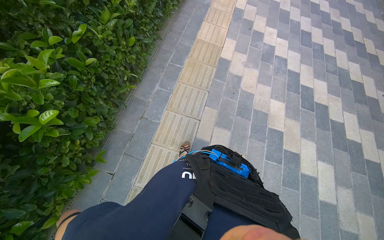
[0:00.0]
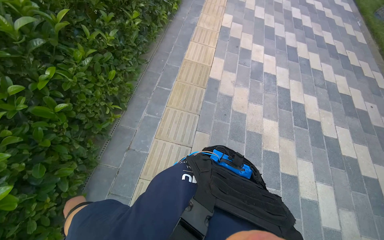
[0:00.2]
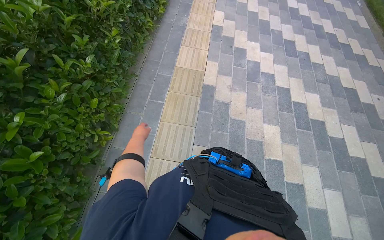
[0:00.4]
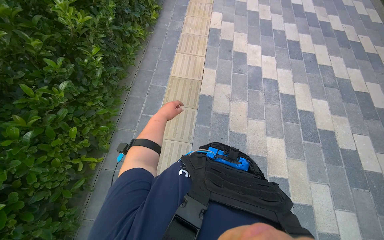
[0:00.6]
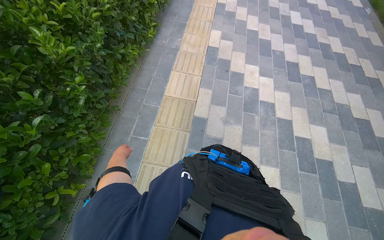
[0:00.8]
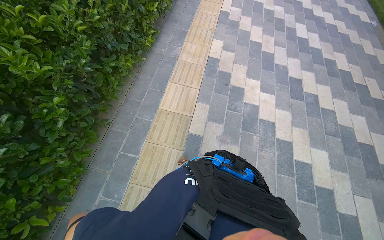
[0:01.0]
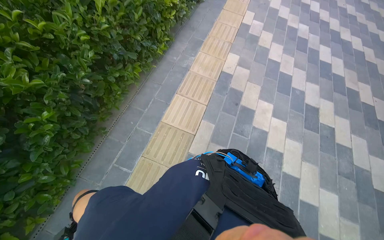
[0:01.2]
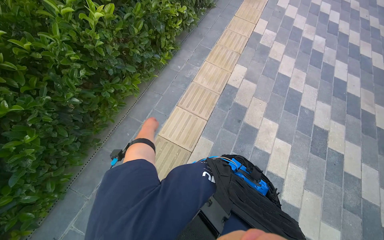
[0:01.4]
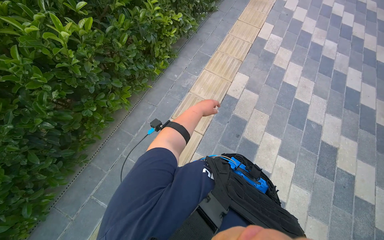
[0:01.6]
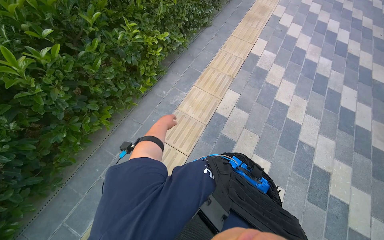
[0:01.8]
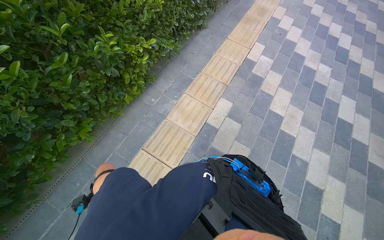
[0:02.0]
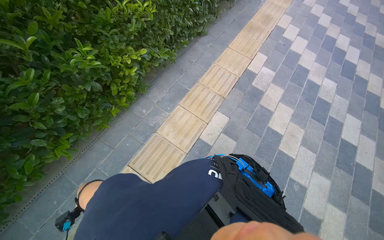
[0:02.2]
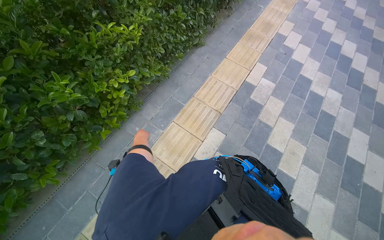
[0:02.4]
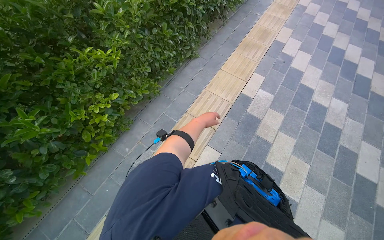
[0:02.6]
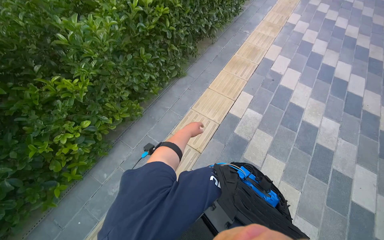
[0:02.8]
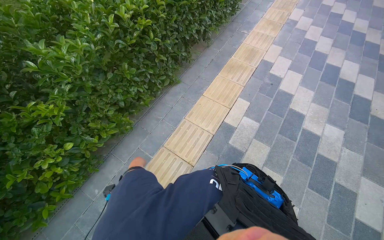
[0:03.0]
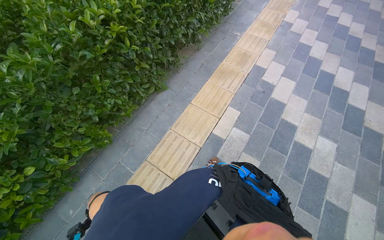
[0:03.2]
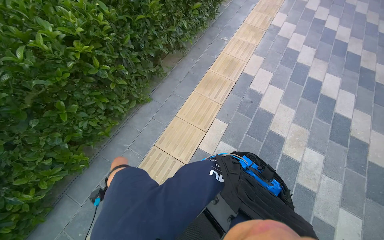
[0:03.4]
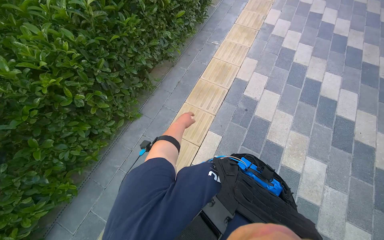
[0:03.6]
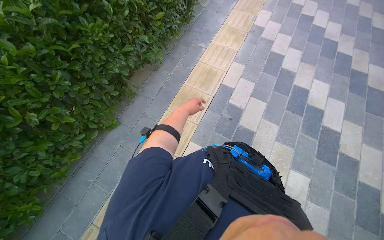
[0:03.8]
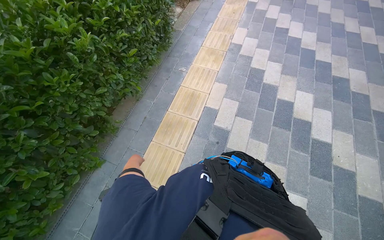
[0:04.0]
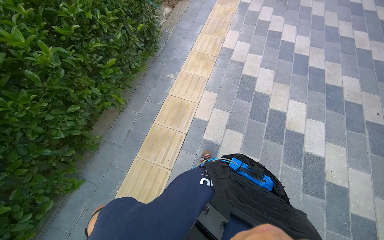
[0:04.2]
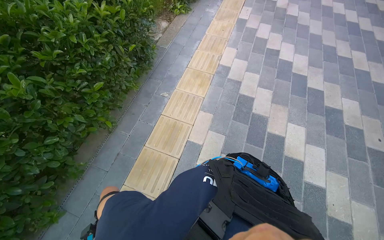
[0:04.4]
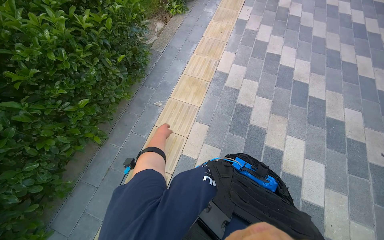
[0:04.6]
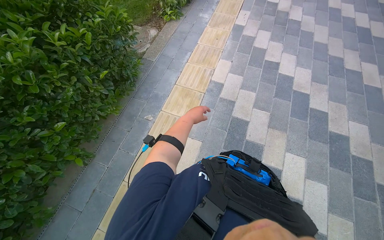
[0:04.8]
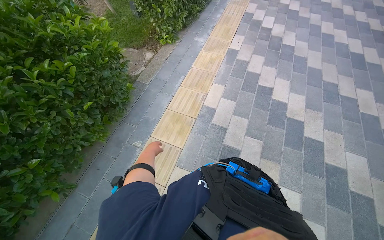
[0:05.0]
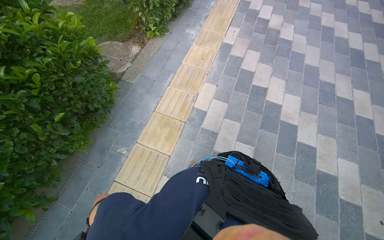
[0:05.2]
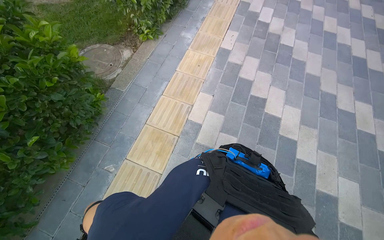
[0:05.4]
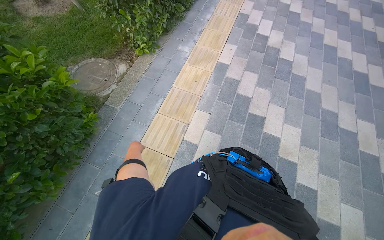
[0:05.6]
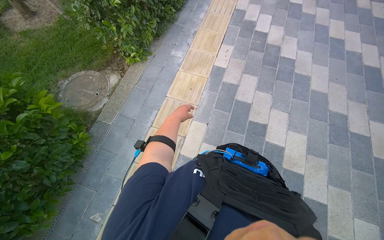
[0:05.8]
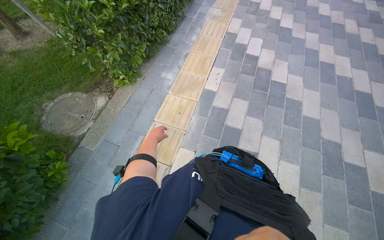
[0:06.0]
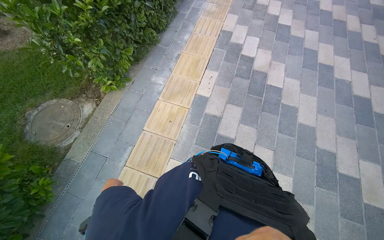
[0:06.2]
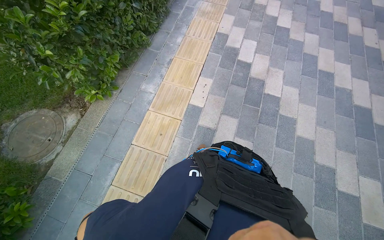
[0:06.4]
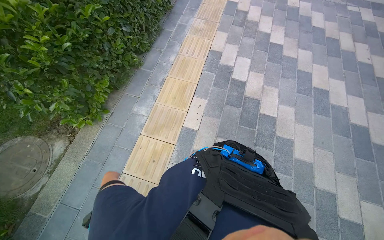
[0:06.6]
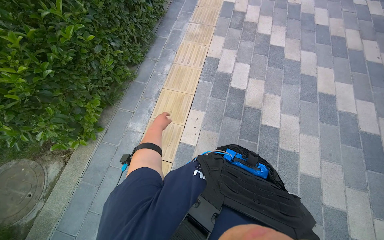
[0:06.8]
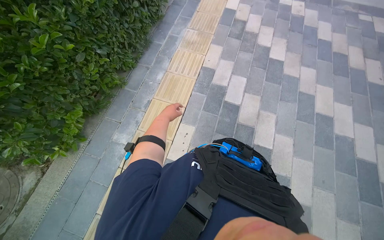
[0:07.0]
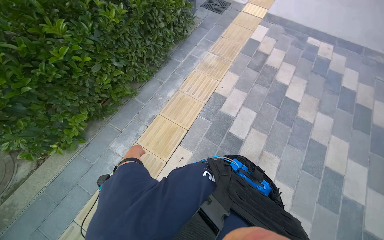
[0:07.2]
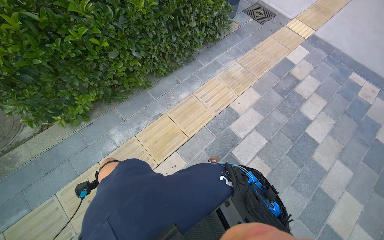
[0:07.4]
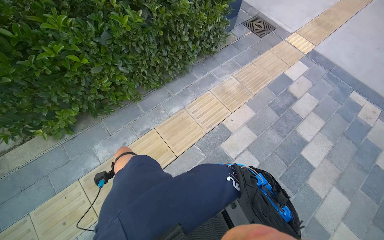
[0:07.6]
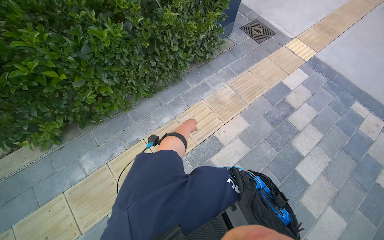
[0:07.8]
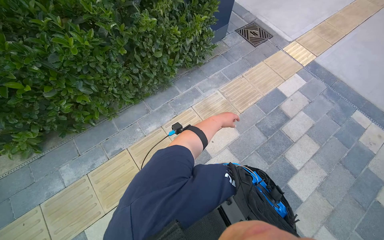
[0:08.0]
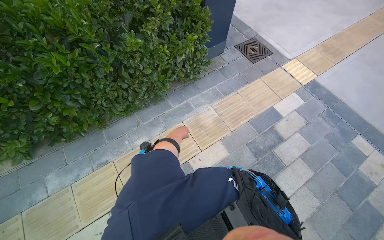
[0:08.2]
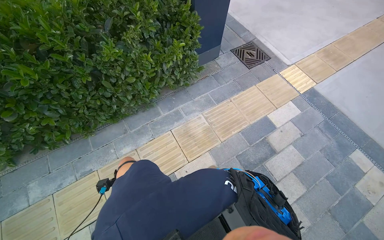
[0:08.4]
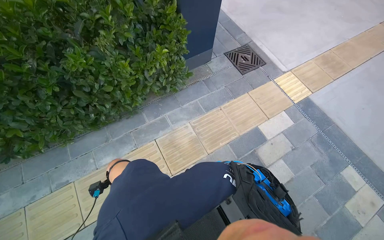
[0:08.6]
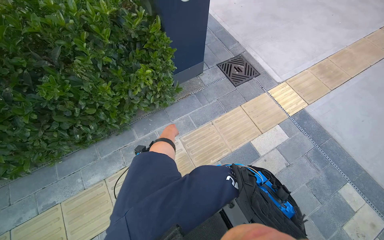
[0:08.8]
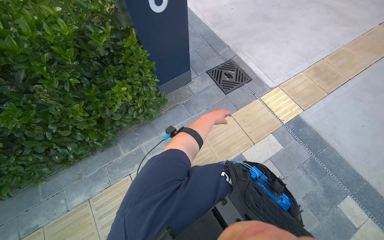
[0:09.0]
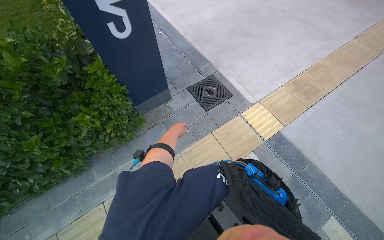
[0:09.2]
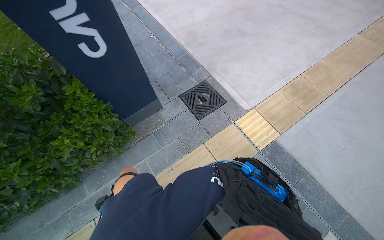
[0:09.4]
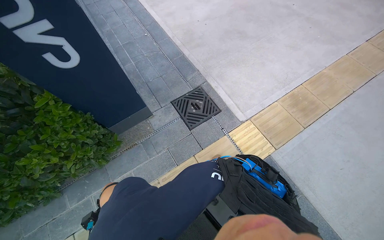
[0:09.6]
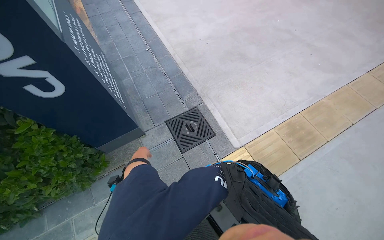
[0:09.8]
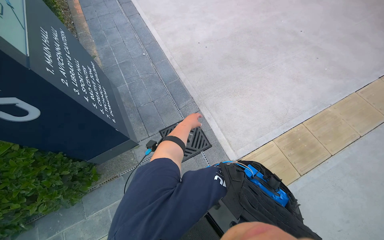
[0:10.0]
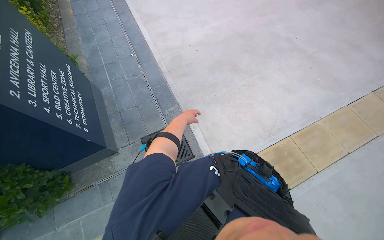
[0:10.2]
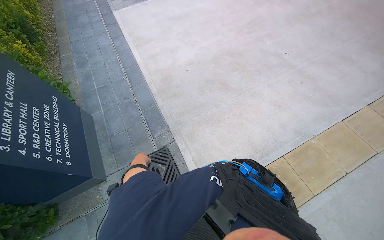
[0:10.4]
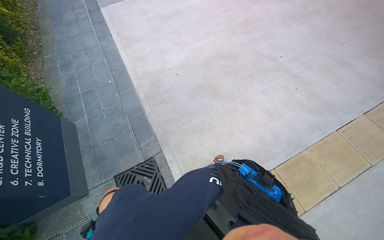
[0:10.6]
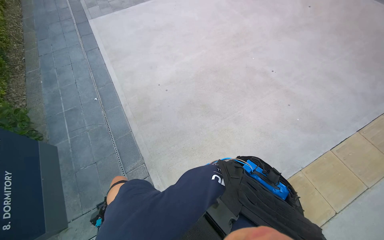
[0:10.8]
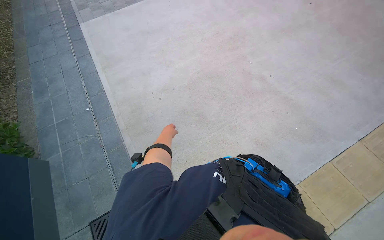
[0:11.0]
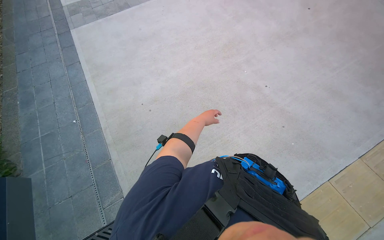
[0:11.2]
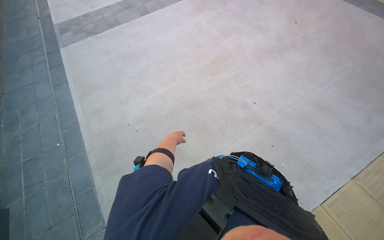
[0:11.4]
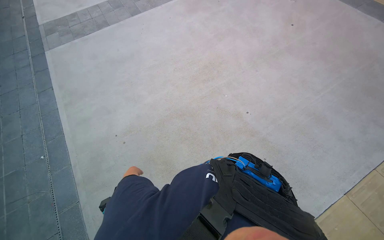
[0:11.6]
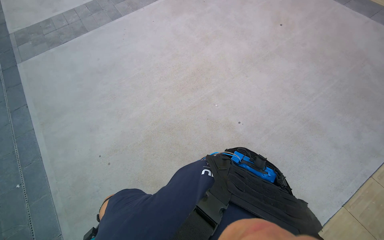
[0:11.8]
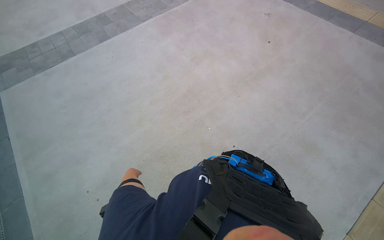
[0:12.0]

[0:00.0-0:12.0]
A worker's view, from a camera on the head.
Job: preparing cleaning supplies.
The whole recording: Walking with cleaning supplies. The worker walks through the building carrying a red bucket of cleaning supplies.
0:00.0 to 0:01.6: The wearer moves approximately 1.5 m.
0:01.6 to 0:03.0: The wearer moves about 1.5 m.
0:03.0 to 0:04.4: The wearer moves approximately 1.5 m.
0:04.4 to 0:06.0: The camera travels roughly 1.5 m.
0:06.0 to 0:07.6: The head travels roughly 1.5 m. The scene rotates clockwise by some 30 degrees.
0:07.6 to 0:09.0: The head travels some 1.5 m.
0:09.0 to 0:10.4: The head travels approximately 1.5 m.
0:10.4 to 0:12.0: The camera is carried about 1.5 m.

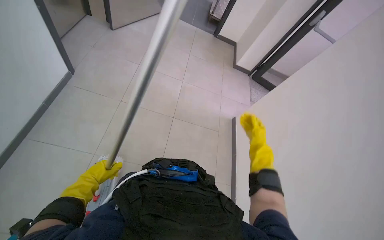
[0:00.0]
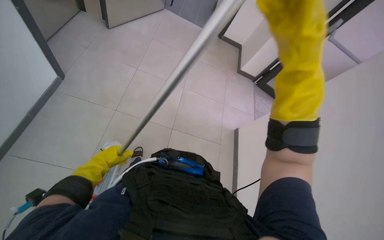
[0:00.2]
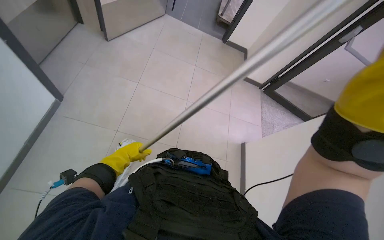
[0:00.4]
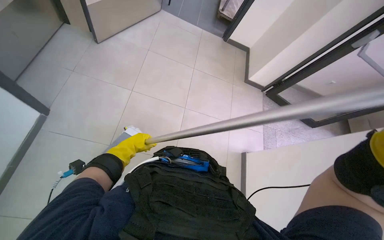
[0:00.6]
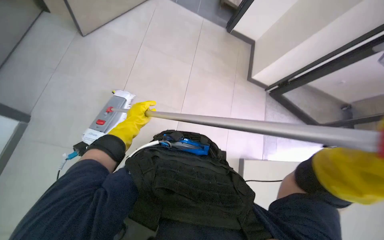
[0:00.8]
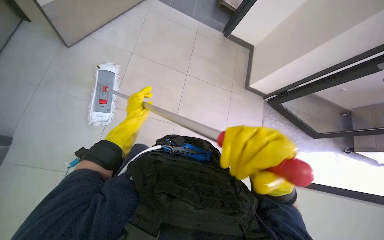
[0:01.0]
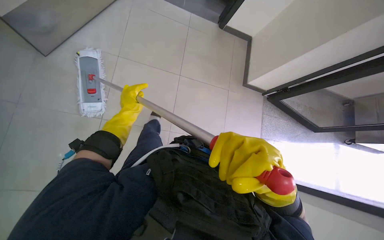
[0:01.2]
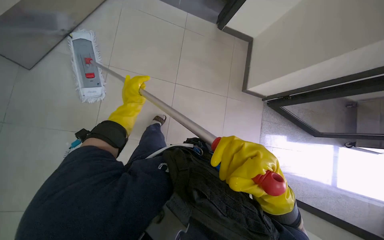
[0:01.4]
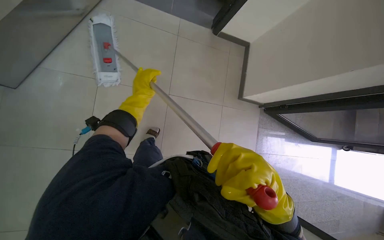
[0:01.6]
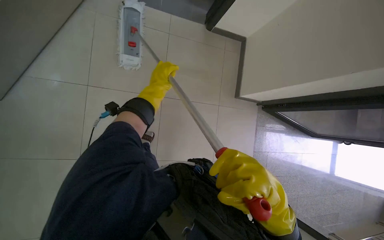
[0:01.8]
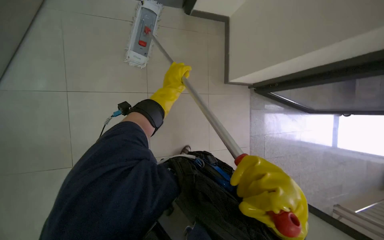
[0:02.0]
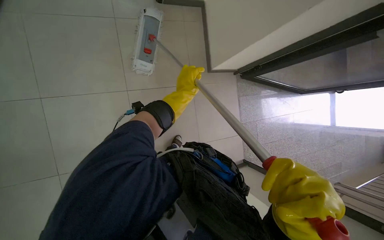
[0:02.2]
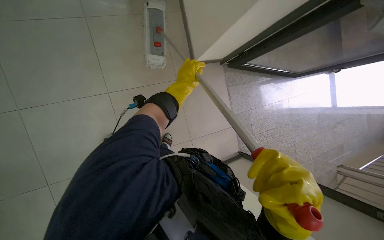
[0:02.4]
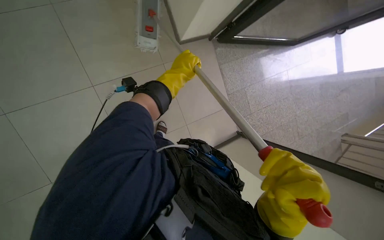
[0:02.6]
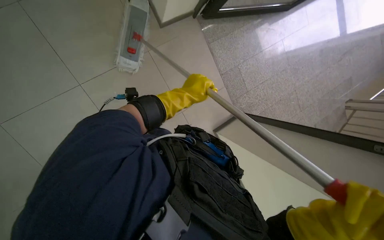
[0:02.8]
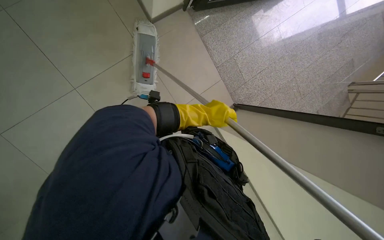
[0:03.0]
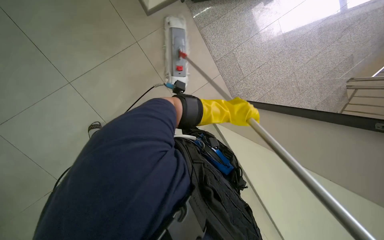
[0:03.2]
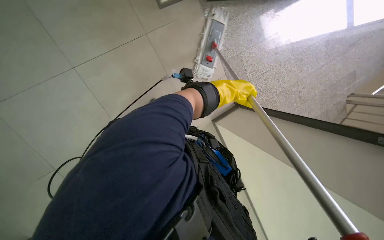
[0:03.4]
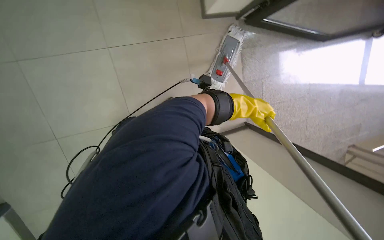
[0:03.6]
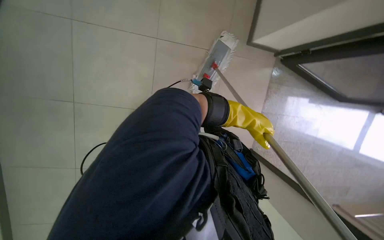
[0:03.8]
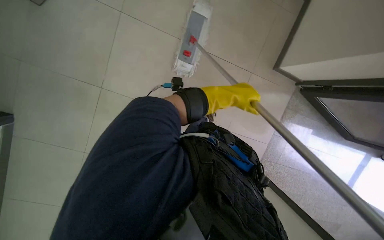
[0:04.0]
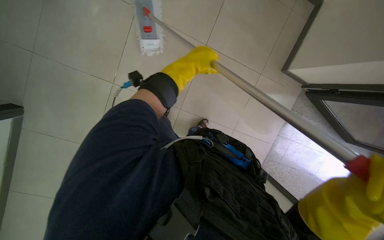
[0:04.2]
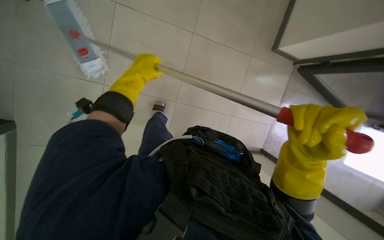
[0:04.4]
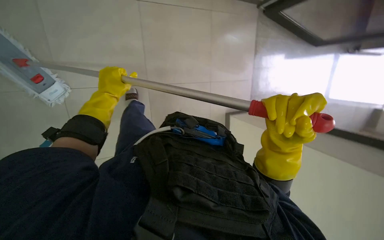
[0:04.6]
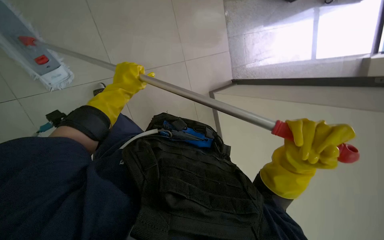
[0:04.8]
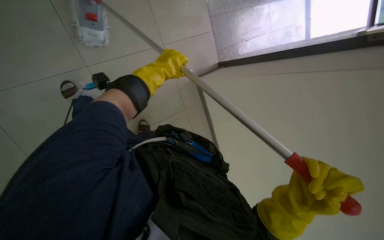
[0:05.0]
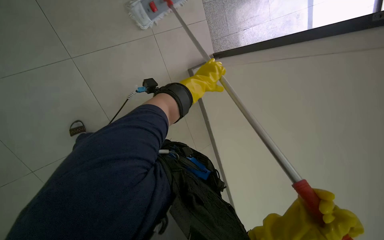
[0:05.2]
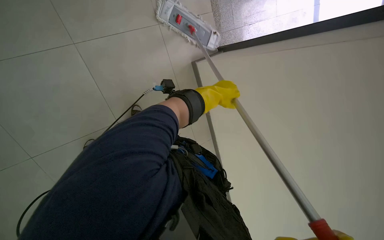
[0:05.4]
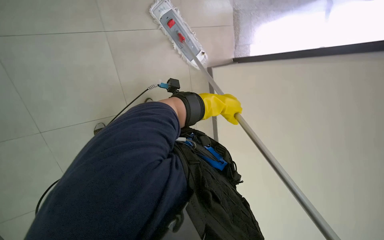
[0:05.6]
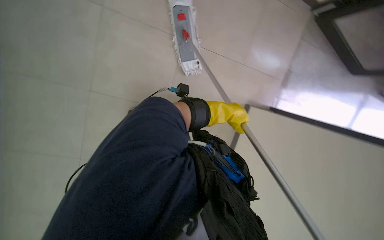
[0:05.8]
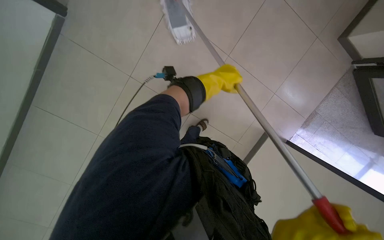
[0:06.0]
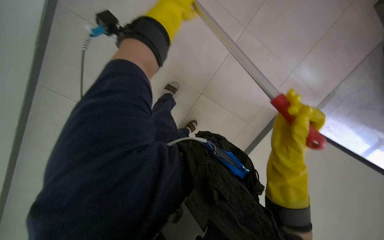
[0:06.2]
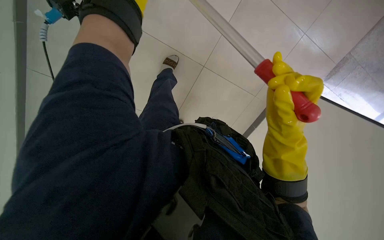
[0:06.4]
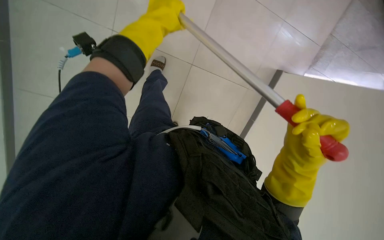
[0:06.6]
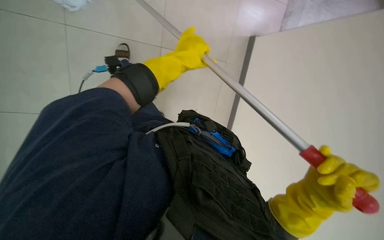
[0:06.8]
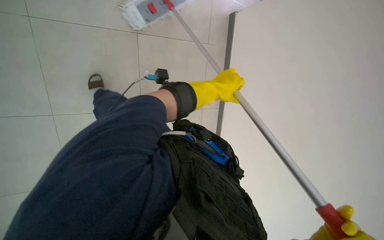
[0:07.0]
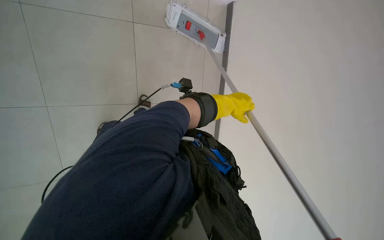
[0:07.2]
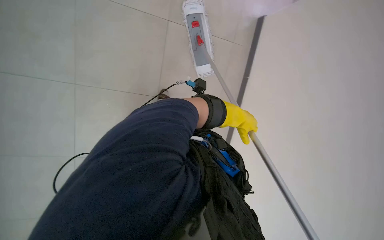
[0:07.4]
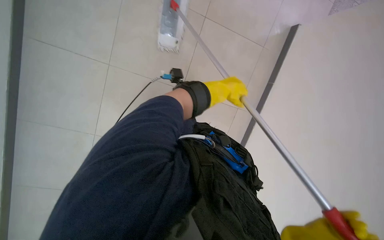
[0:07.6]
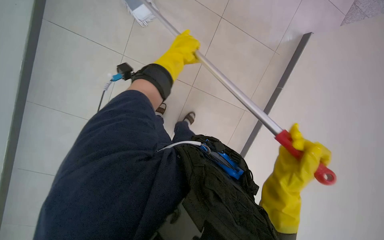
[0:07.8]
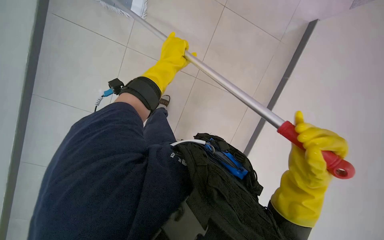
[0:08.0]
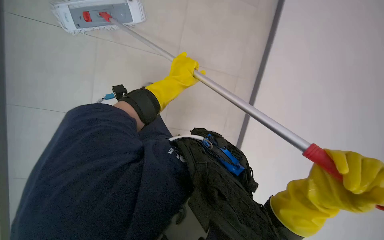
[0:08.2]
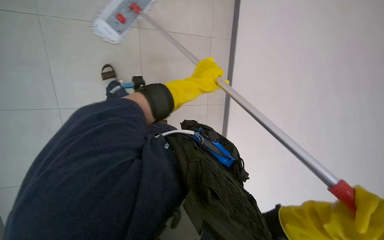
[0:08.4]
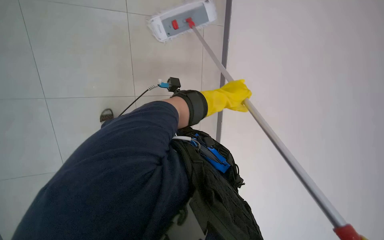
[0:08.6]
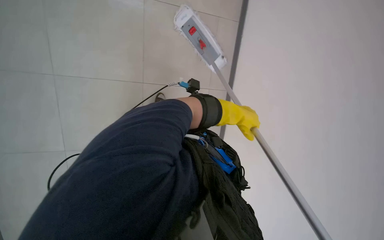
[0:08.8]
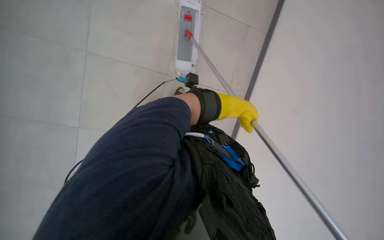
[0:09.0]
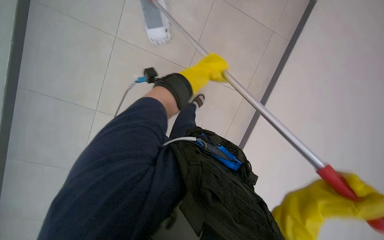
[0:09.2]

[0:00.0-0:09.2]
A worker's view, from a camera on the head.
Job: mopping floor.
The whole recording: Mopping cafeteria floor. The worker mops the cafeteria floor with a flat mop.
0:03.0 to 0:04.6: The left hand goes some 20 cm to the left.
0:04.6 to 0:06.2: The left hand is displaced up the picture by roughly 10 cm.
0:06.2 to 0:07.6: The left hand is displaced farther from the camera by roughly 20 cm.
